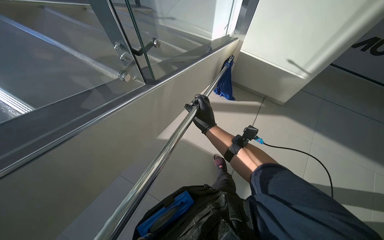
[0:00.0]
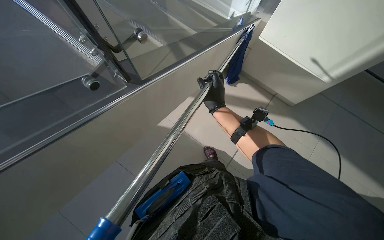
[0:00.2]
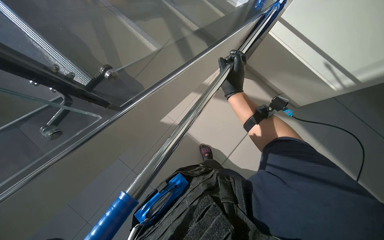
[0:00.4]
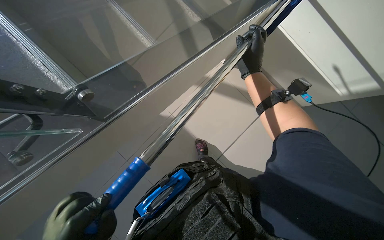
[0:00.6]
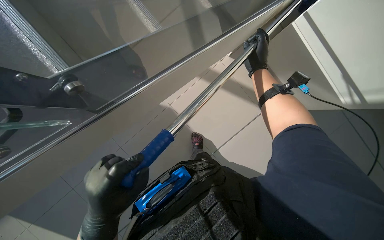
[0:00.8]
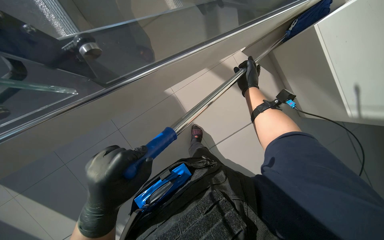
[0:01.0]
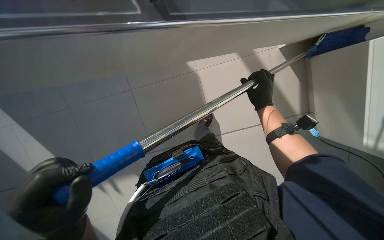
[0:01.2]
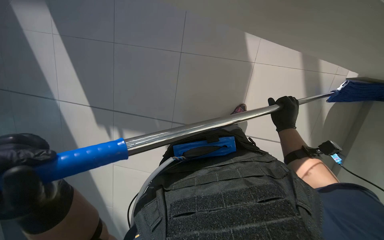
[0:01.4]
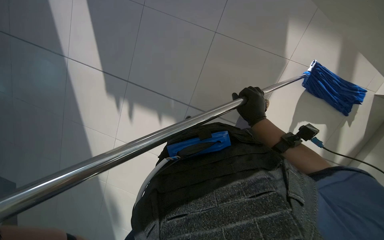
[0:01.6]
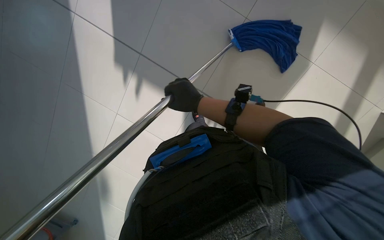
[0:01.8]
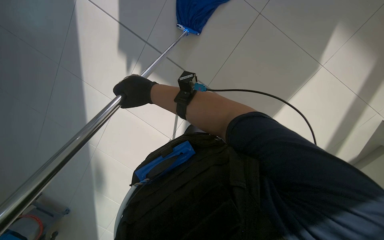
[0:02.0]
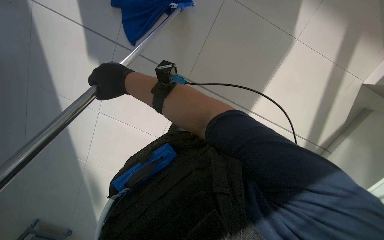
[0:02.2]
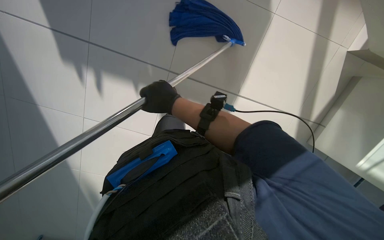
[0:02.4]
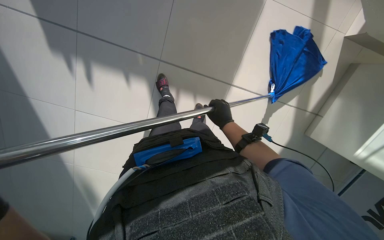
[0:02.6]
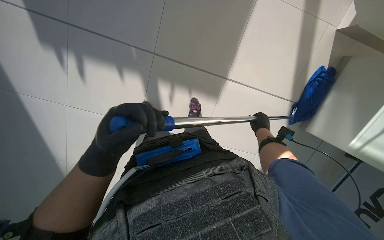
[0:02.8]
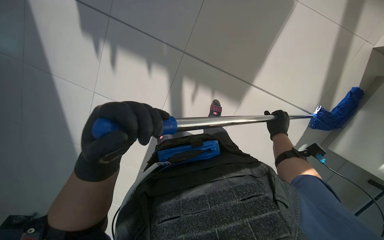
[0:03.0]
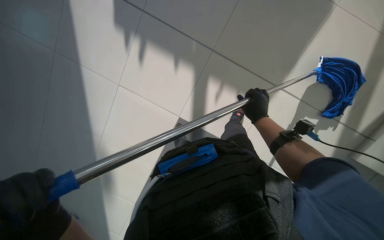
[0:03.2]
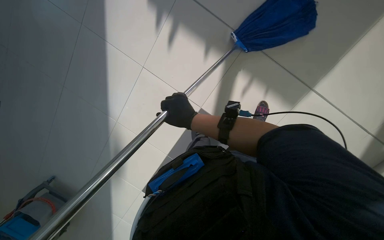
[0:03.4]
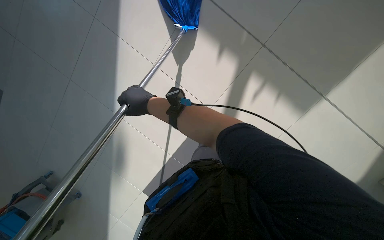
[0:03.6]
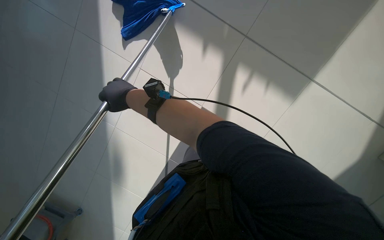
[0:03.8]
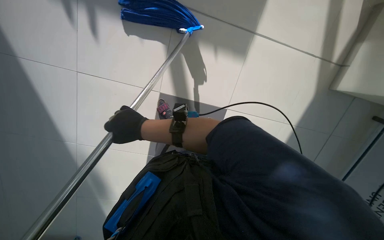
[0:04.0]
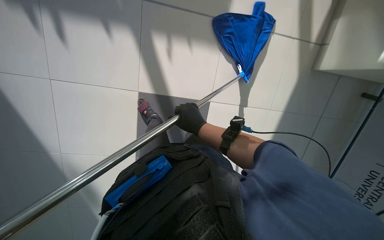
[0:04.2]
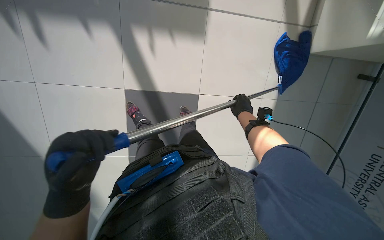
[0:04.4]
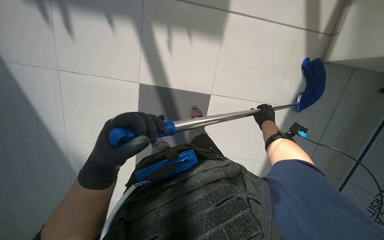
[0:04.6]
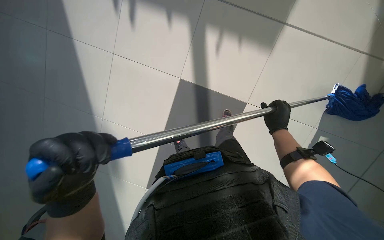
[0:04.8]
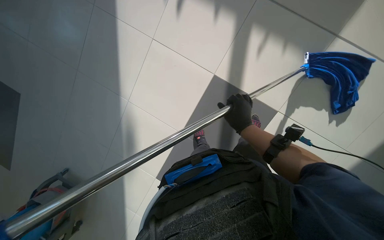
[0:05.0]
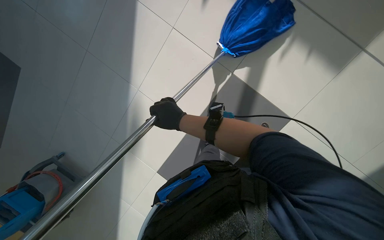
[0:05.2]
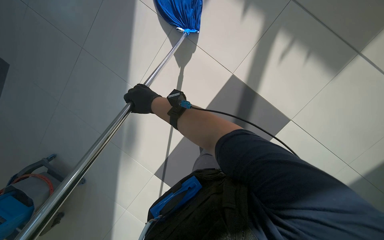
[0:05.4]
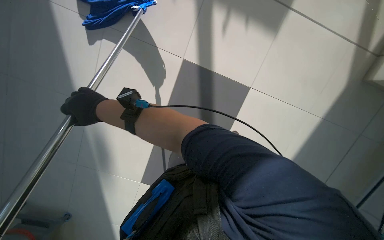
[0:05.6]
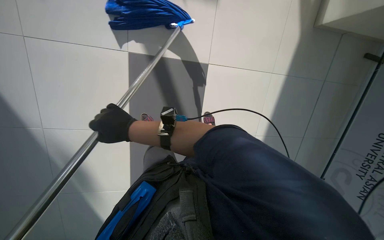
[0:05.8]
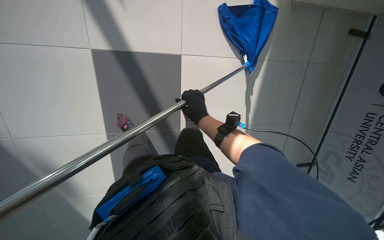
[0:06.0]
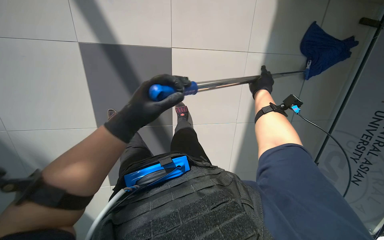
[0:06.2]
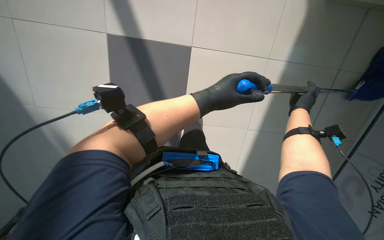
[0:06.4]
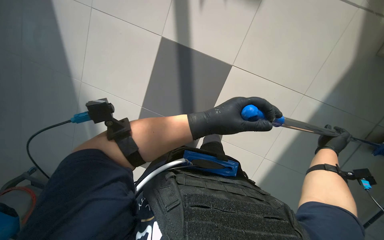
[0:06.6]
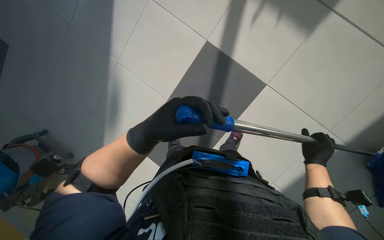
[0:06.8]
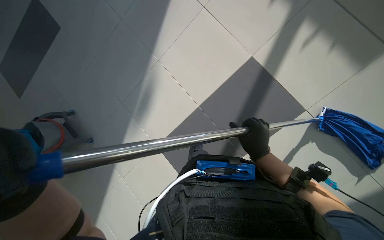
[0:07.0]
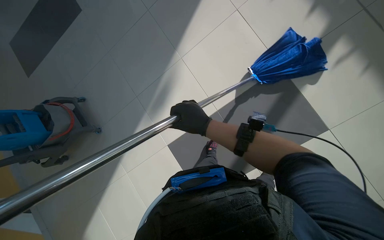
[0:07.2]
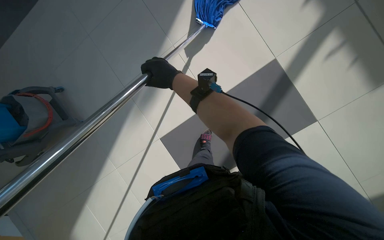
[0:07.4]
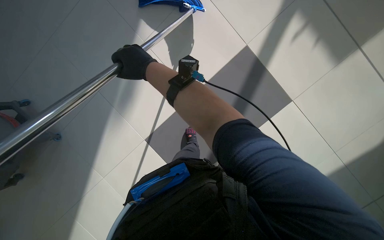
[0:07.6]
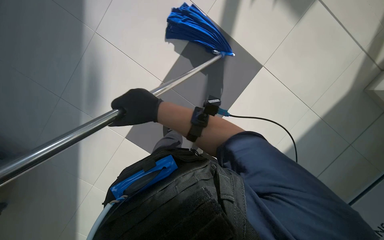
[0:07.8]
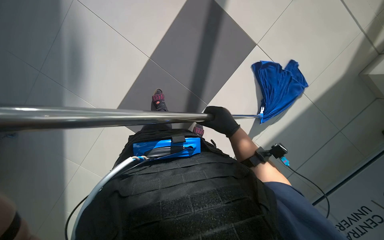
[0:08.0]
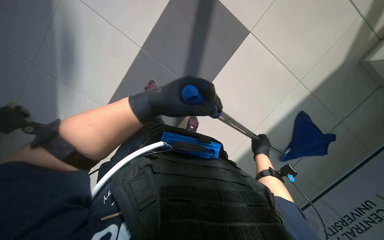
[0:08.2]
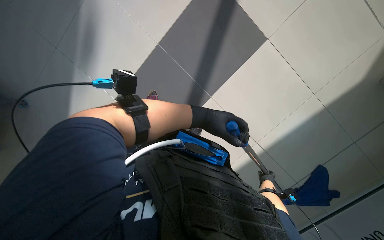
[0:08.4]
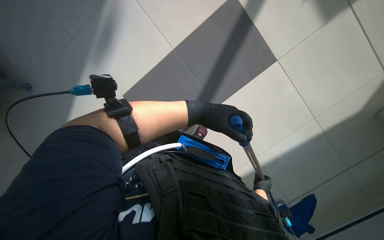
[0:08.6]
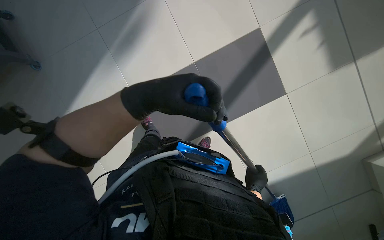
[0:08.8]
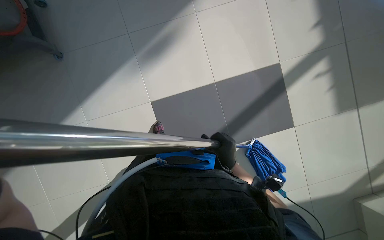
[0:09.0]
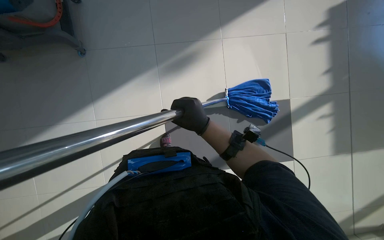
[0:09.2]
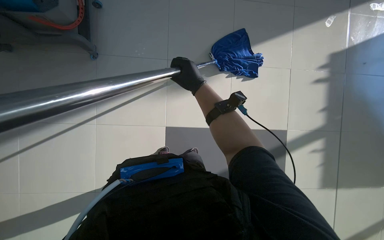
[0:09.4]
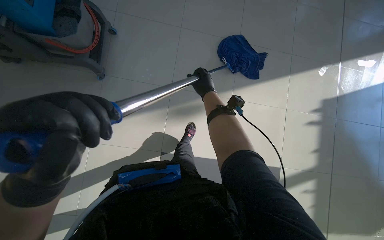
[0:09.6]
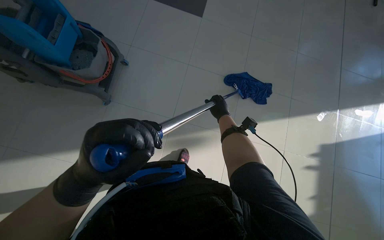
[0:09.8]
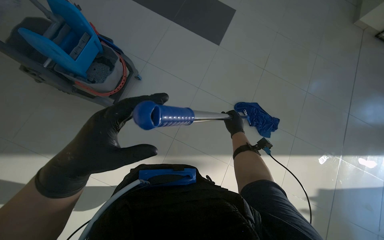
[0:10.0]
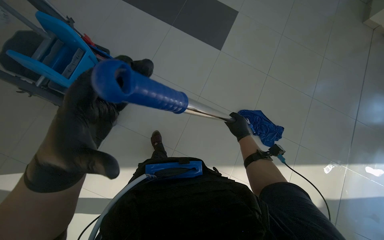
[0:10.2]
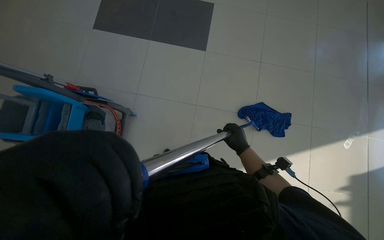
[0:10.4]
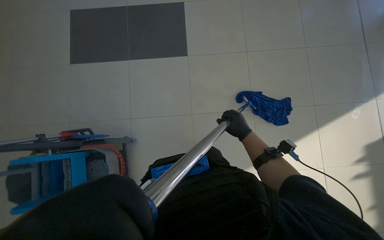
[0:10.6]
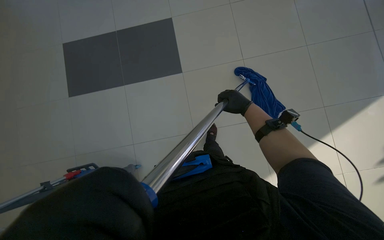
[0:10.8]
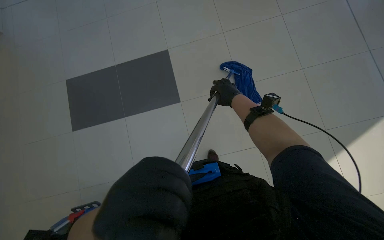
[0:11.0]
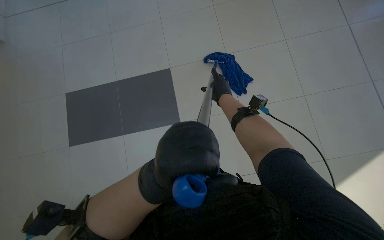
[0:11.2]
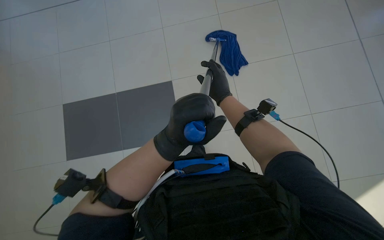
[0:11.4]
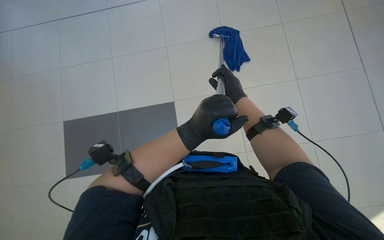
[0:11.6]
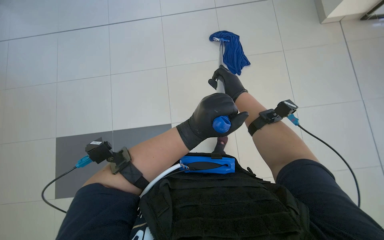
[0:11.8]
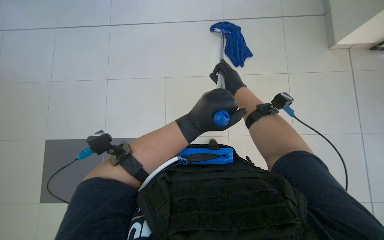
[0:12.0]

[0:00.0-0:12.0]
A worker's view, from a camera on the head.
Job: mopping floor.
The whole recording: Mopping floor. The worker mops the floor with a blue mop, periodically wringing it out.
0.0 to 1.6 s: The view tilts approximately 20 degrees downward. The right hand heads nearer to the camera, covering roughly 10 cm.
1.6 to 3.0 s: The right hand moves down the picture and farther from the camera, approximately 25 cm, and reaches about 35 cm to the left, then returns.
3.0 to 4.4 s: The right hand goes to the left and returns, roughly 50 cm each way.
4.4 to 6.0 s: The right hand moves to the left, some 35 cm.
9.0 to 10.4 s: The camera travels roughly 1 m. The view tips upward by some 20 degrees. The scene turns some 25 degrees clockwise in the picture.

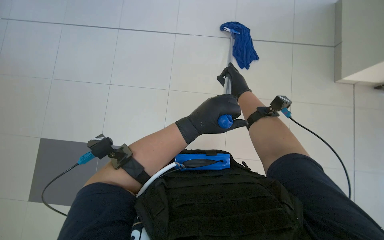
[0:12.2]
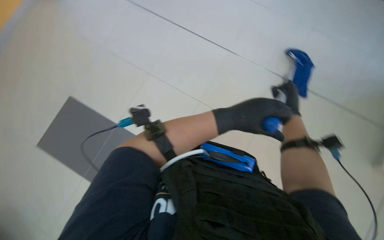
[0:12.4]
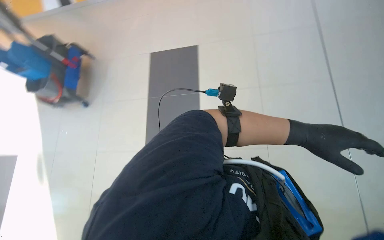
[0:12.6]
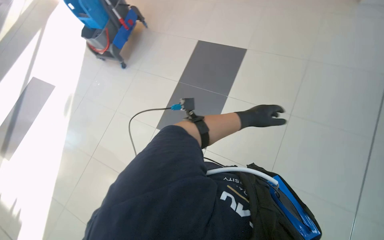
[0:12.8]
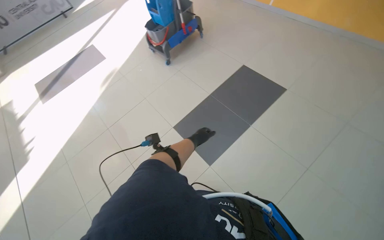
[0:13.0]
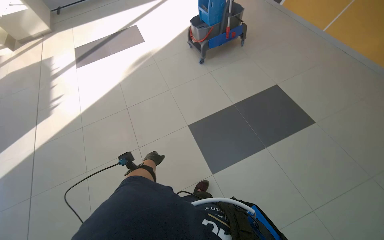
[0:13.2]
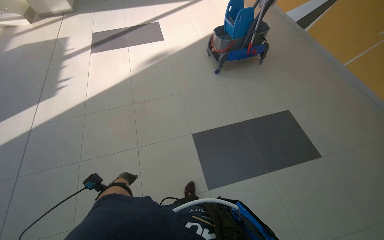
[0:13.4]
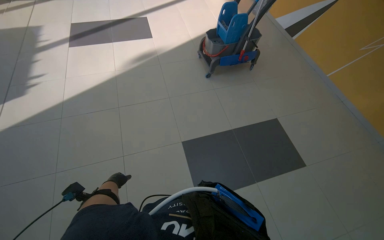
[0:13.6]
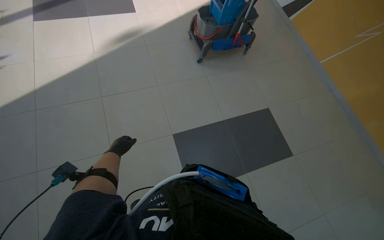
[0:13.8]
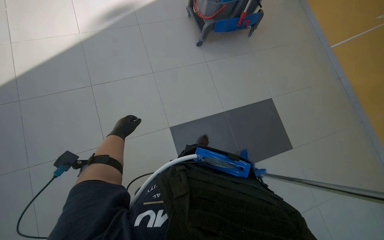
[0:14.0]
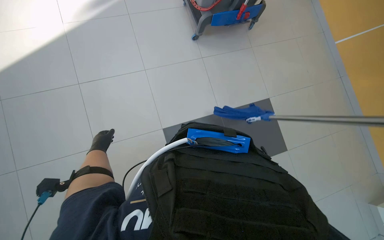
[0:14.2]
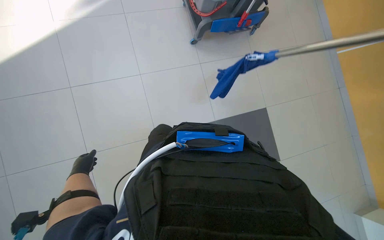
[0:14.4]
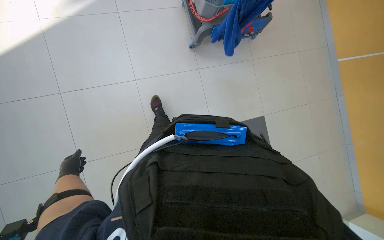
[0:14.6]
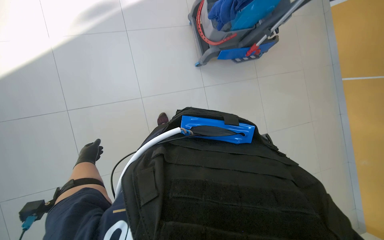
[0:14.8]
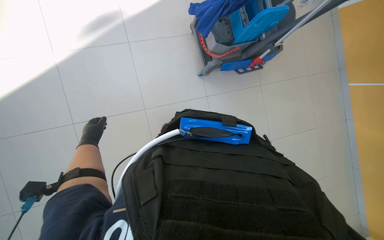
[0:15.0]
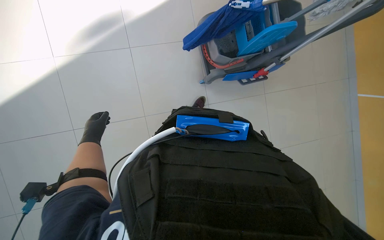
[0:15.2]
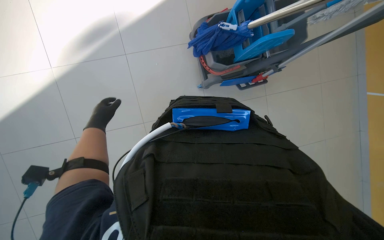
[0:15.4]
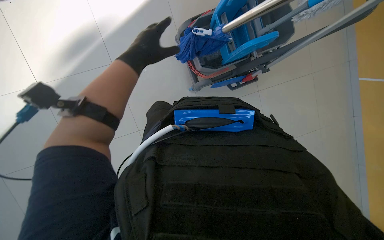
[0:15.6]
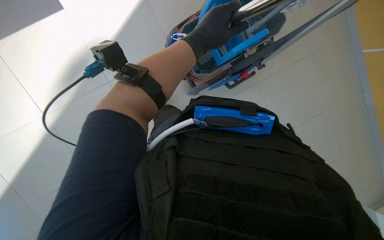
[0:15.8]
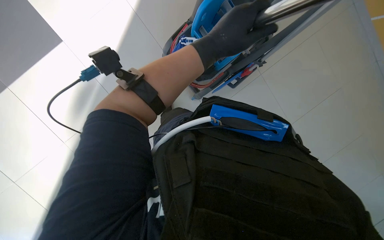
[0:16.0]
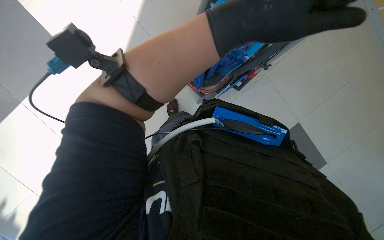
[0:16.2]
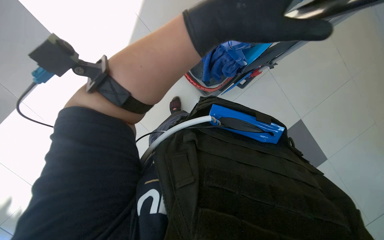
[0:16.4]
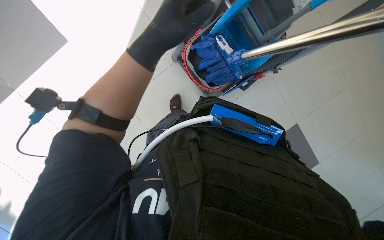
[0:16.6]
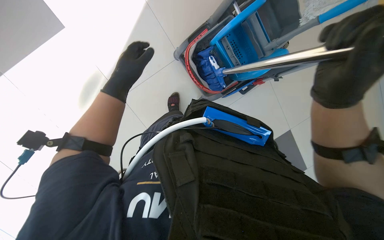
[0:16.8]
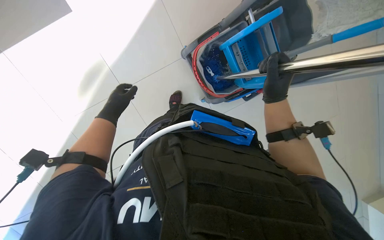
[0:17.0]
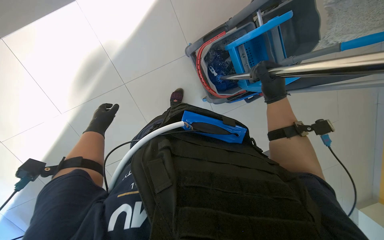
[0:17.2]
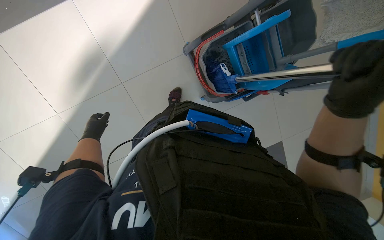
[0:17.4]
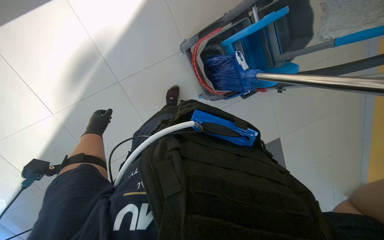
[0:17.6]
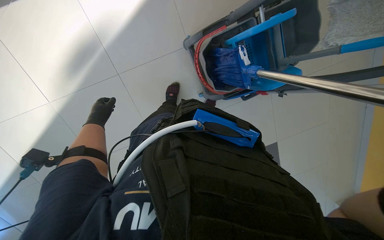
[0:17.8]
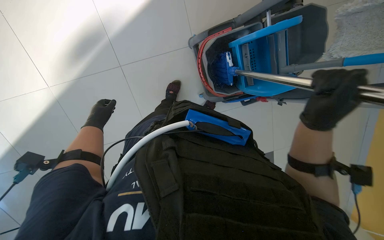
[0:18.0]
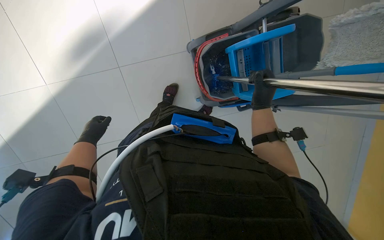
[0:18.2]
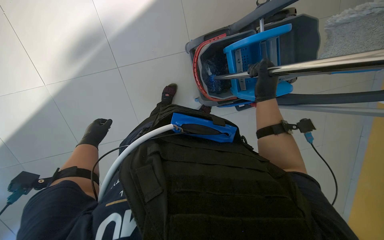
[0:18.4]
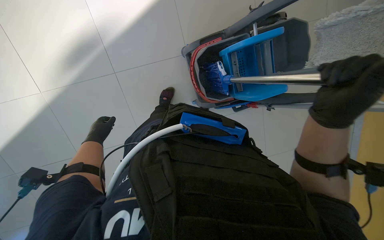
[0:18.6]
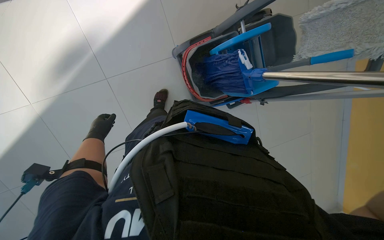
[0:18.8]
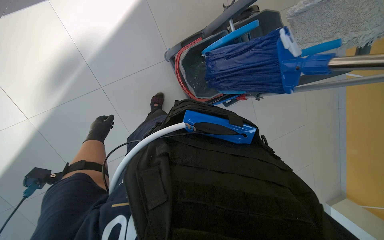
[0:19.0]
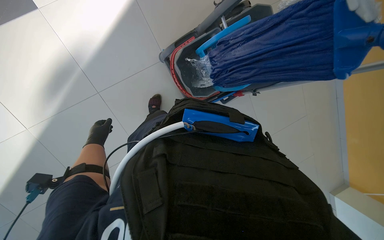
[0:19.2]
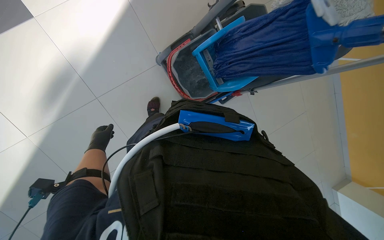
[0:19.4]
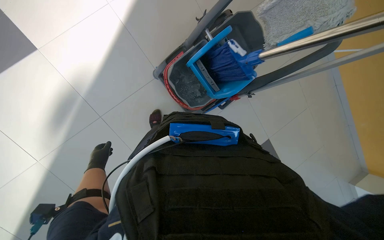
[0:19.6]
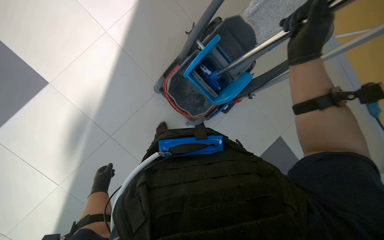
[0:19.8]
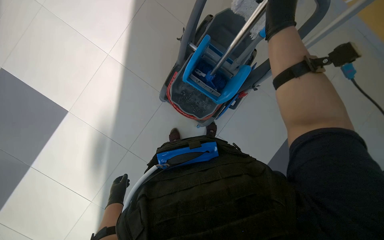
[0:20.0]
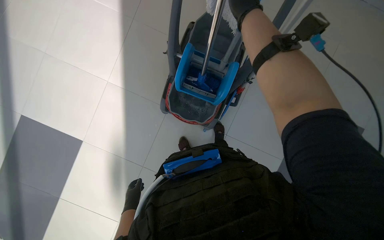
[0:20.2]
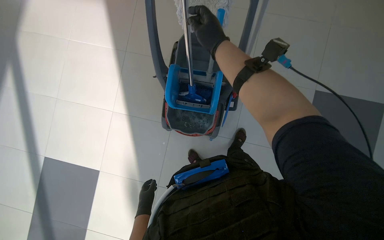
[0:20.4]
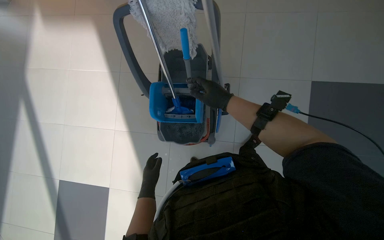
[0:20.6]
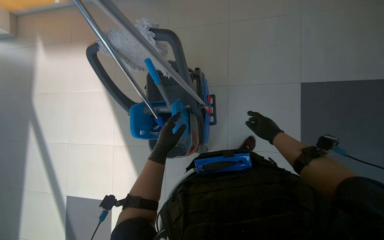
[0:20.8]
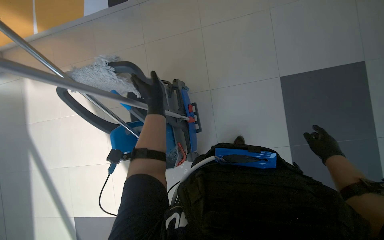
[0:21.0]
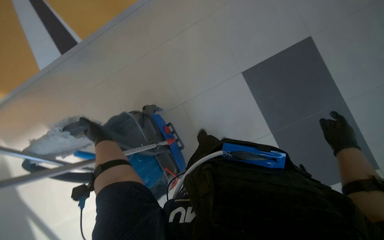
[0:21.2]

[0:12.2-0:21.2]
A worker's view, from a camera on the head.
Job: mopping floor.
The whole recording: Mopping floor. The worker mops the floor with a blue mop, periodically wringing it out.
12.2 to 13.8 s: The camera travels about 60 cm. The head turns to the left by some 75 degrees. The wearer looks approximately 15 degrees further downward.
13.8 to 15.2 s: The left hand swings up and down the picture, about 15 cm each way, with 2 reversals.
15.2 to 16.6 s: The left hand goes roughly 50 cm up the picture, nearer to the camera and to the right.
16.6 to 18.2 s: The left hand goes about 50 cm farther from the camera, down the picture and to the left.
18.2 to 19.8 s: The scene turns roughly 30 degrees counterclockwise in the picture.
19.8 to 21.2 s: The head travels about 60 cm. The view swings approximately 15 degrees to the left. The scene turns some 65 degrees counterclockwise in the picture.
